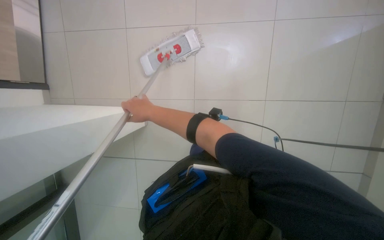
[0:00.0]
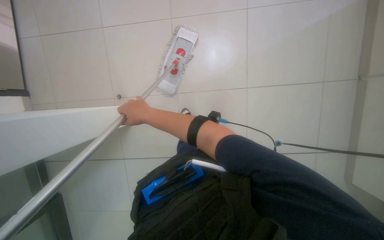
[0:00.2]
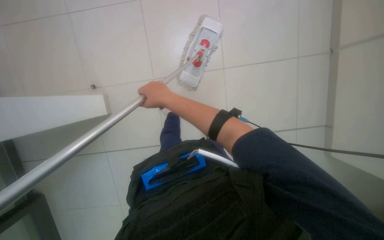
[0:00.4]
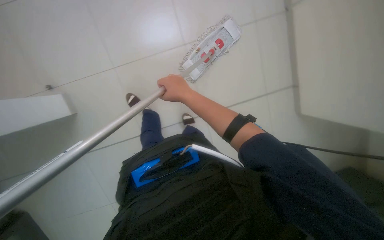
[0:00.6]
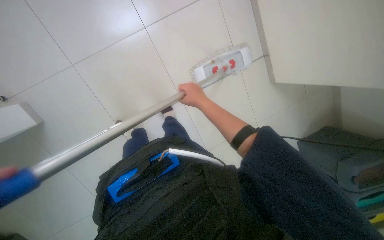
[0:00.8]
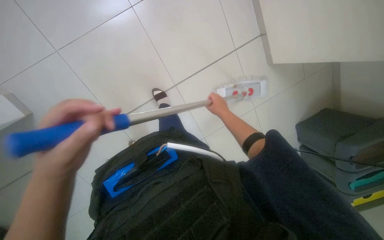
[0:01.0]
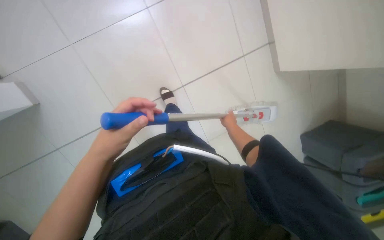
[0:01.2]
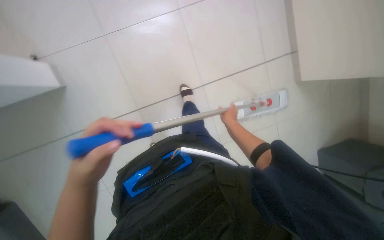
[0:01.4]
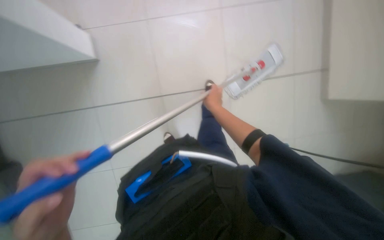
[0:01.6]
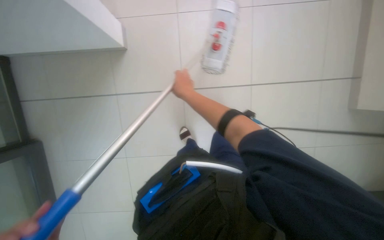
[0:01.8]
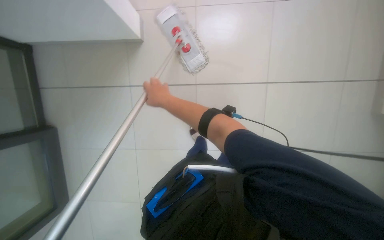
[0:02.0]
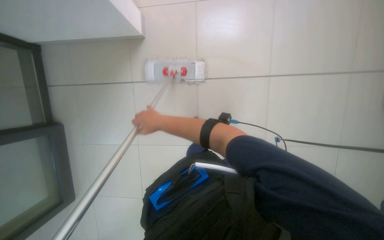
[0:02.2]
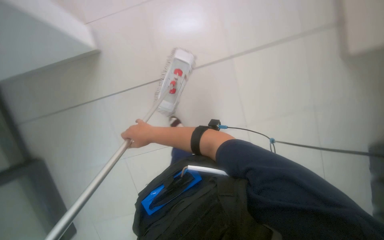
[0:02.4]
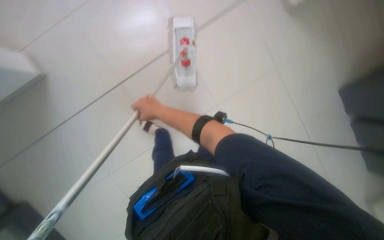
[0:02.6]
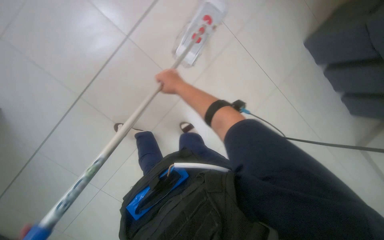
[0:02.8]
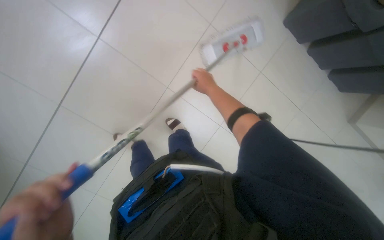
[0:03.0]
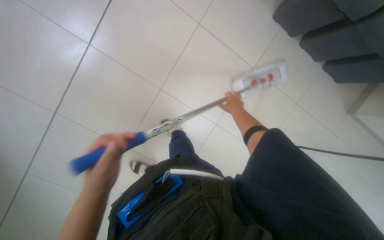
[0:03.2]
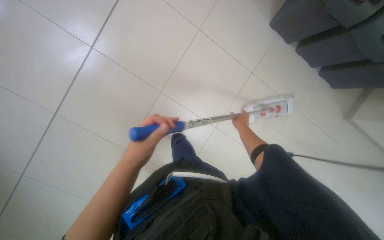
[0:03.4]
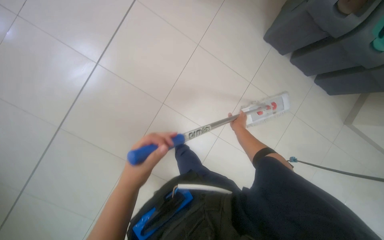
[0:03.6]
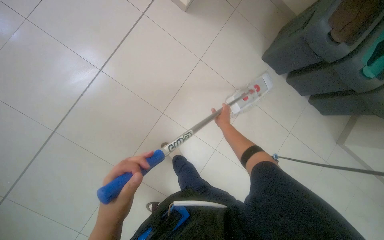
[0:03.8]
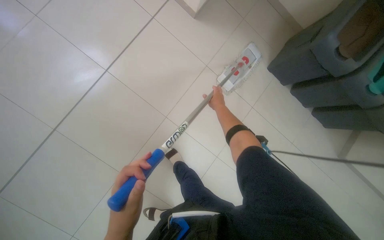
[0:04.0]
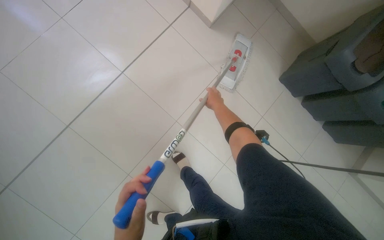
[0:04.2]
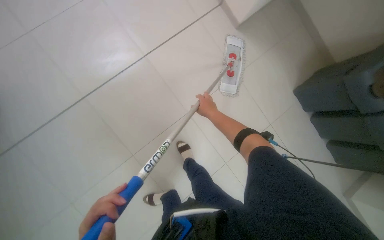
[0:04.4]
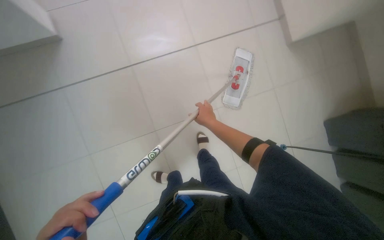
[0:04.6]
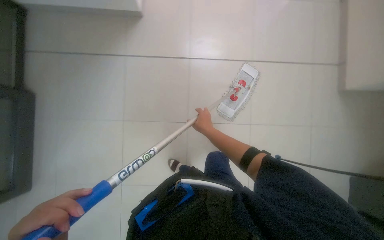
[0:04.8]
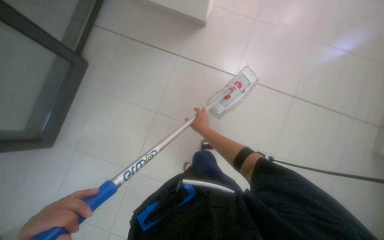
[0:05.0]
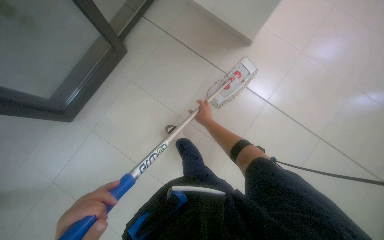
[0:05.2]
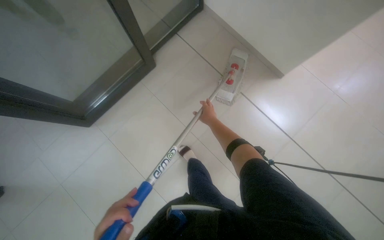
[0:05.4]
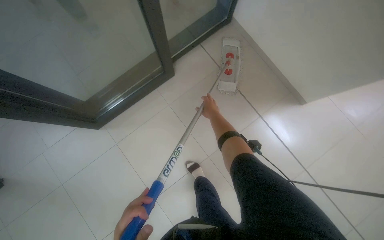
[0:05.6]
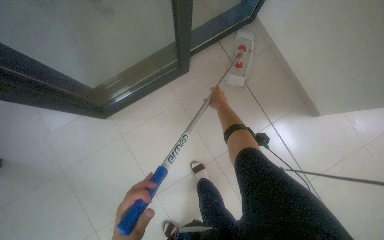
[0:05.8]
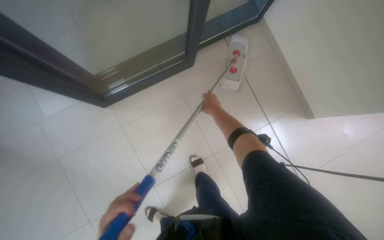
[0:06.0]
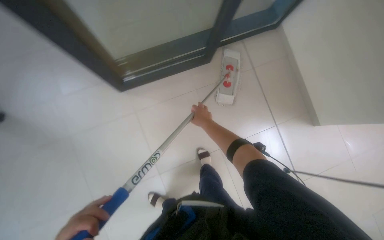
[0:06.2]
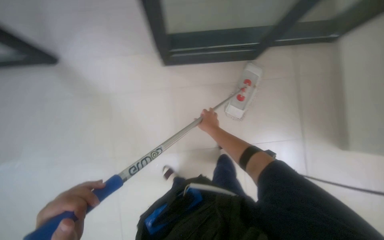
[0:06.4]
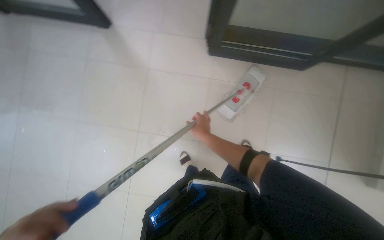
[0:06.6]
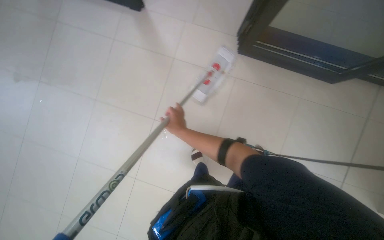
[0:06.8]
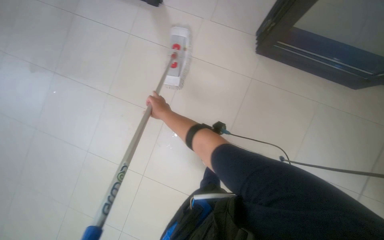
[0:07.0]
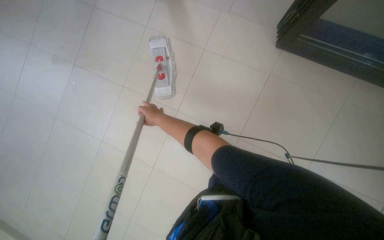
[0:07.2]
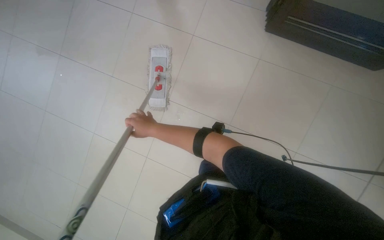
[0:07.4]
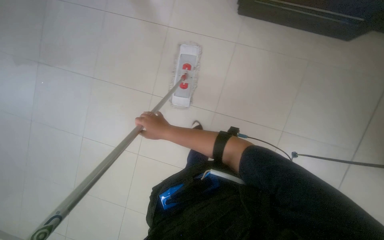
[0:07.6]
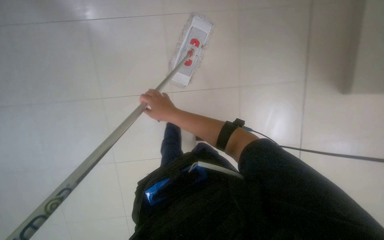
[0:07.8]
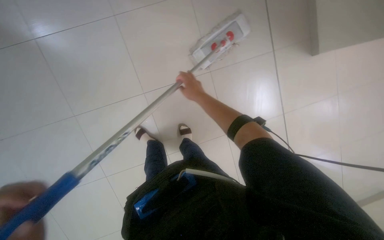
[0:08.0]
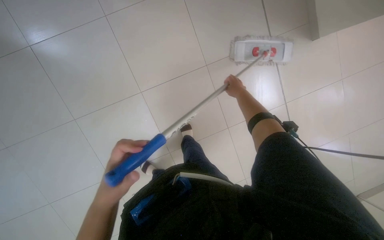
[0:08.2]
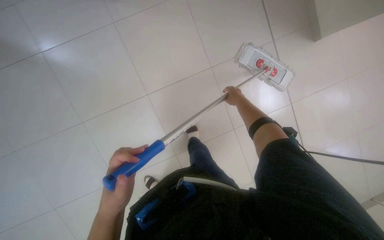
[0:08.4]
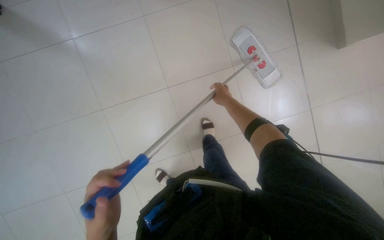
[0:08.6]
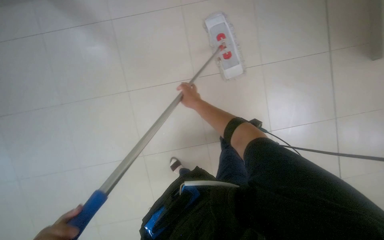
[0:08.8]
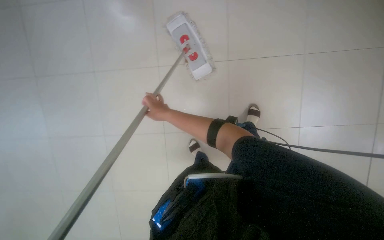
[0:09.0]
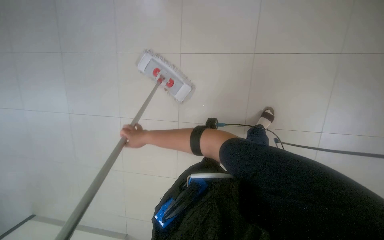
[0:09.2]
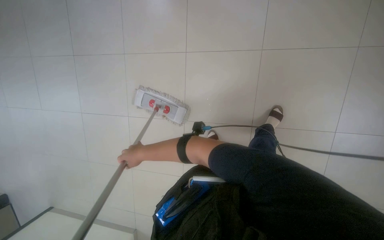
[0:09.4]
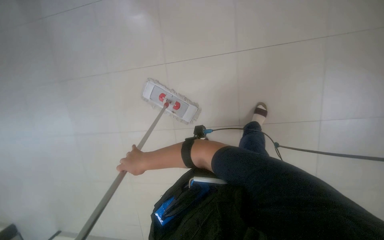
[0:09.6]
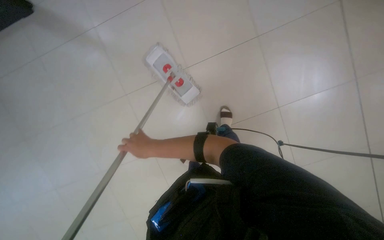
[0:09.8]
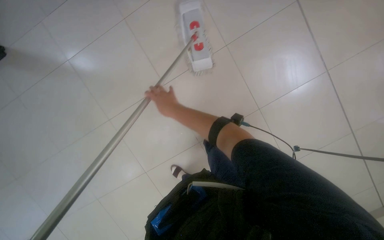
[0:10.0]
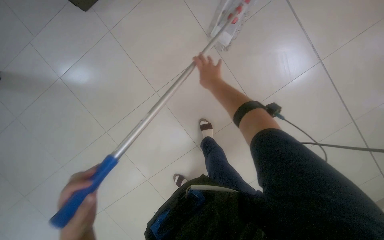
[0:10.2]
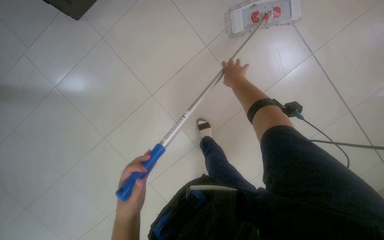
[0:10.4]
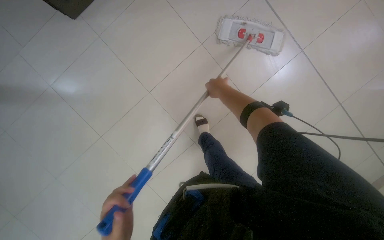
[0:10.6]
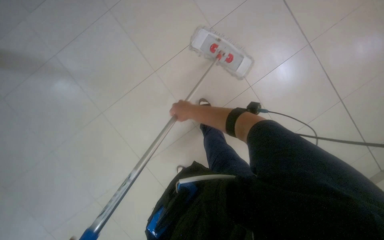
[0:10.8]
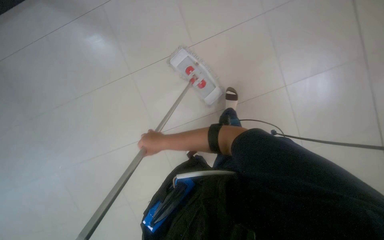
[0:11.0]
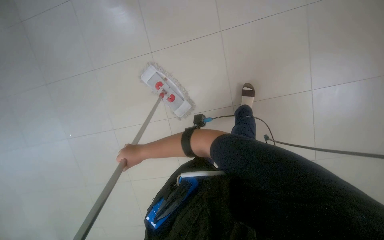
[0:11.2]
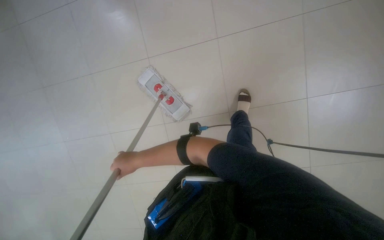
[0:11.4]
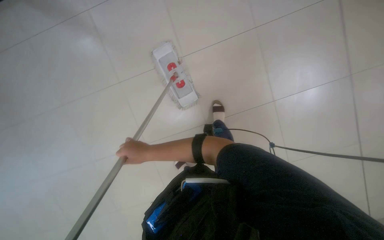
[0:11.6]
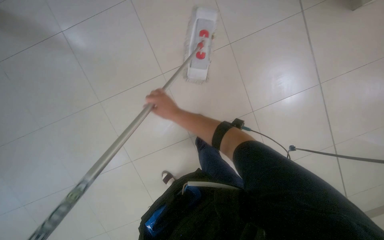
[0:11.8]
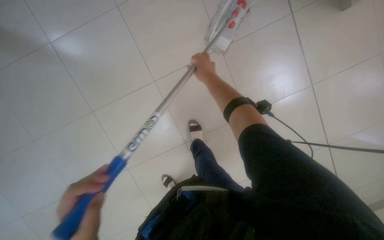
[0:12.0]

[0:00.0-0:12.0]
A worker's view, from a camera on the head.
Job: mopping floor.
The whole recording: Mopping the floor. The worker wrings the mop head, attaches the handle, and mops the floor.
0:00.0 to 0:01.6: Everything in view rotates some 55 degrees clockwise.
0:01.6 to 0:03.0: The wearer looks about 15 degrees further downward. The right hand reaches approximately 25 cm to the left, then returns.

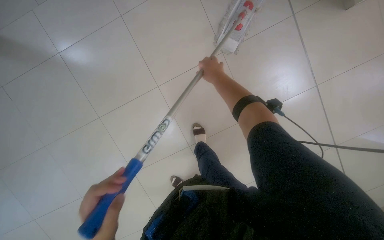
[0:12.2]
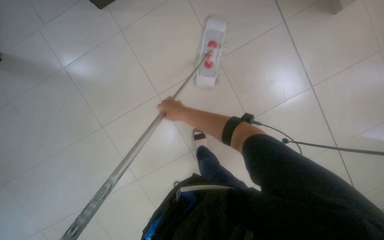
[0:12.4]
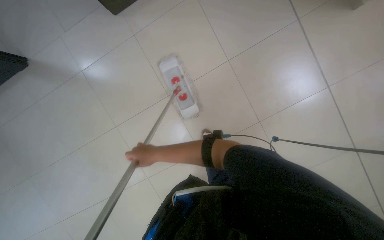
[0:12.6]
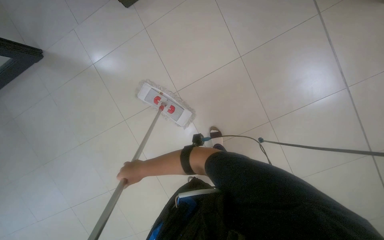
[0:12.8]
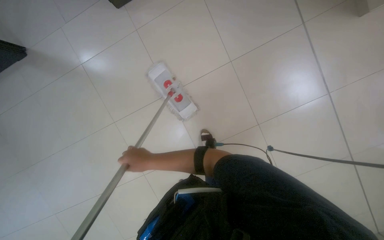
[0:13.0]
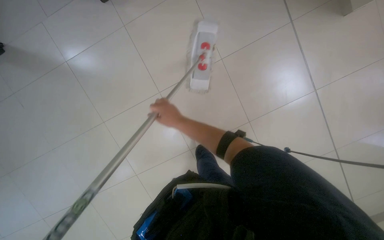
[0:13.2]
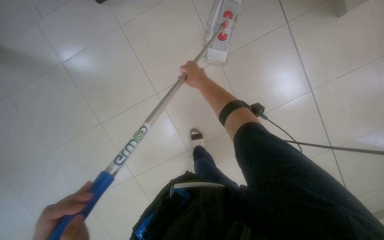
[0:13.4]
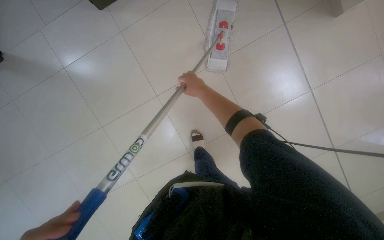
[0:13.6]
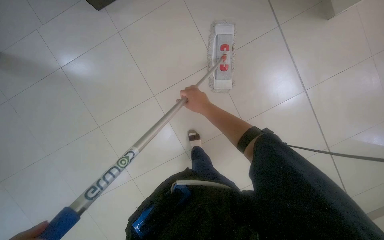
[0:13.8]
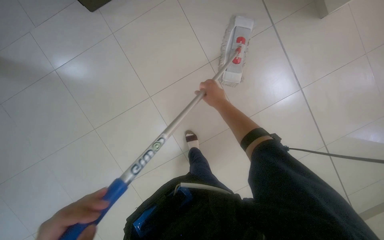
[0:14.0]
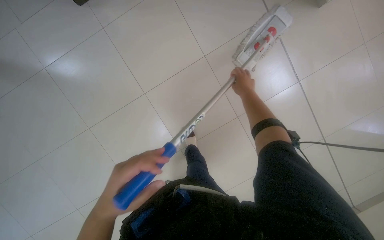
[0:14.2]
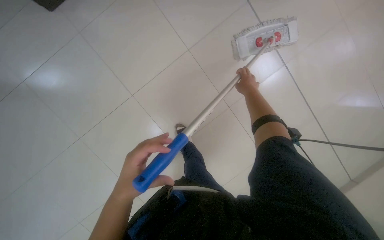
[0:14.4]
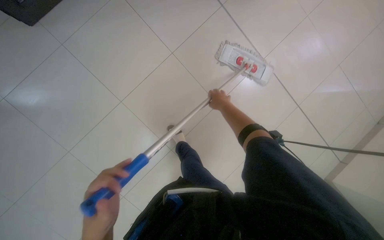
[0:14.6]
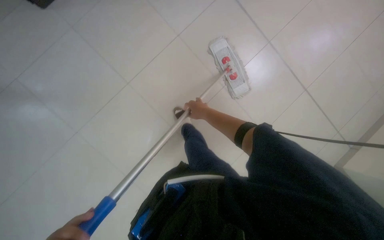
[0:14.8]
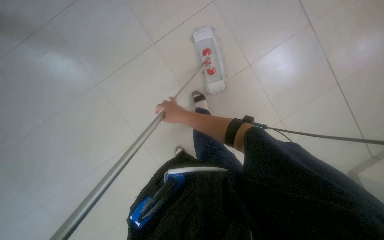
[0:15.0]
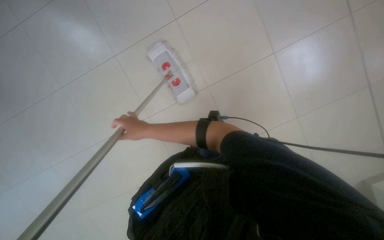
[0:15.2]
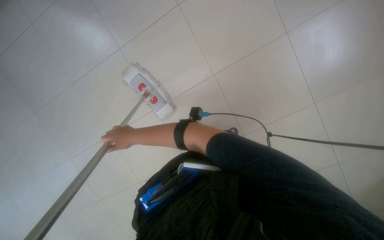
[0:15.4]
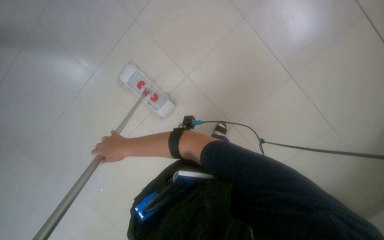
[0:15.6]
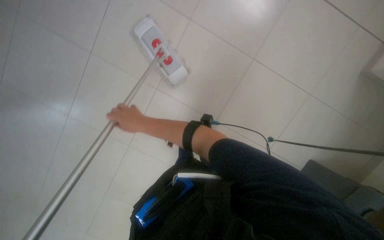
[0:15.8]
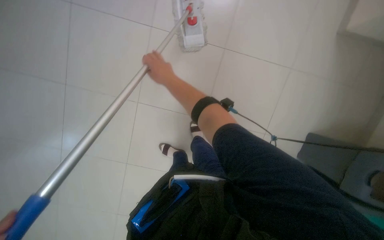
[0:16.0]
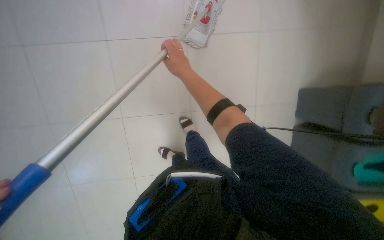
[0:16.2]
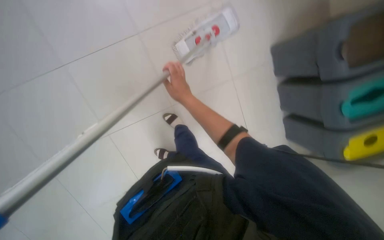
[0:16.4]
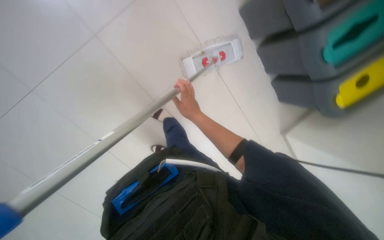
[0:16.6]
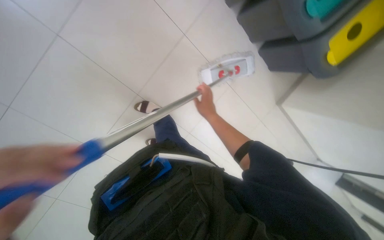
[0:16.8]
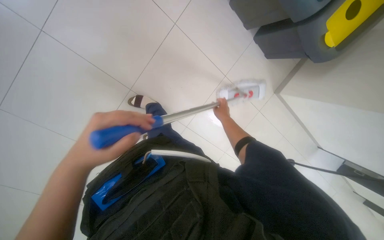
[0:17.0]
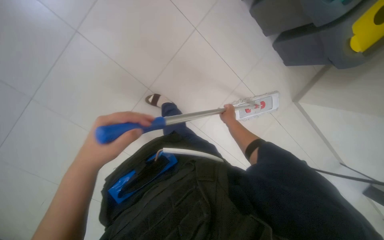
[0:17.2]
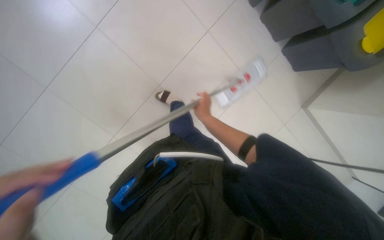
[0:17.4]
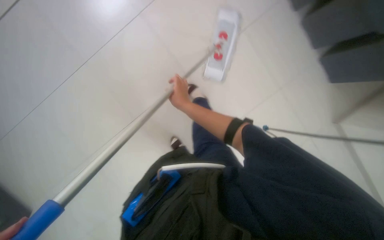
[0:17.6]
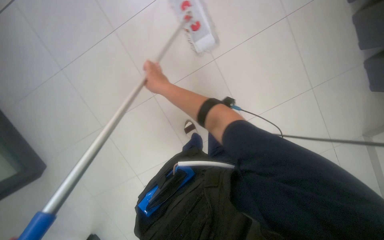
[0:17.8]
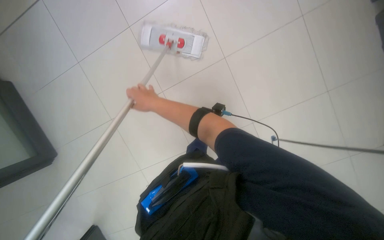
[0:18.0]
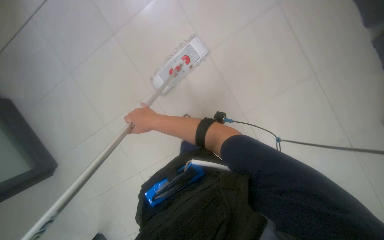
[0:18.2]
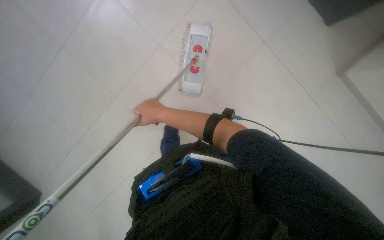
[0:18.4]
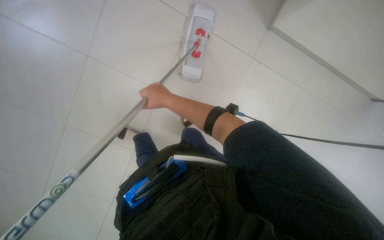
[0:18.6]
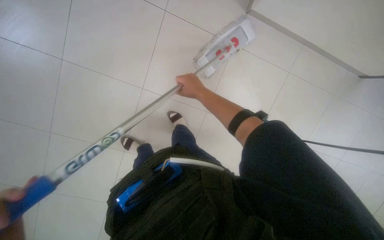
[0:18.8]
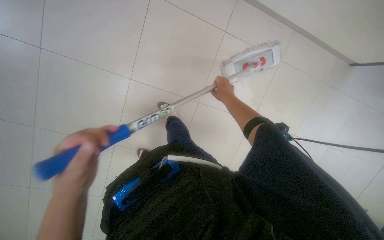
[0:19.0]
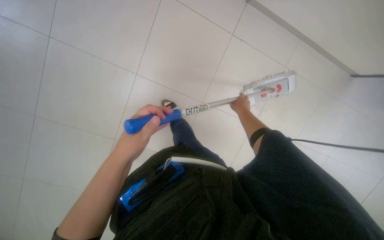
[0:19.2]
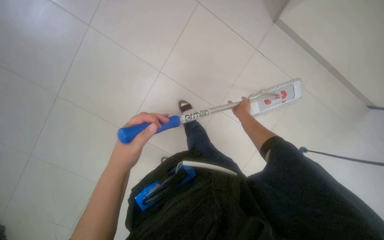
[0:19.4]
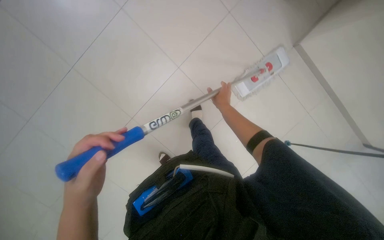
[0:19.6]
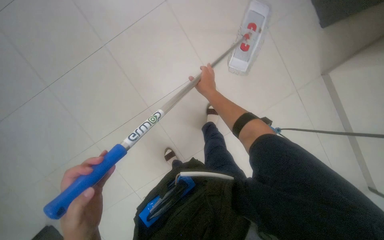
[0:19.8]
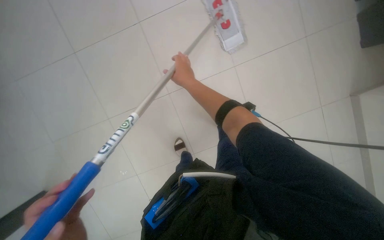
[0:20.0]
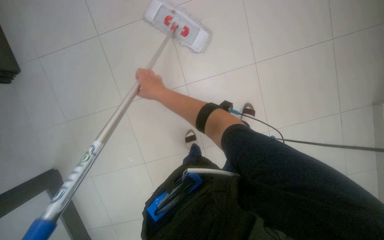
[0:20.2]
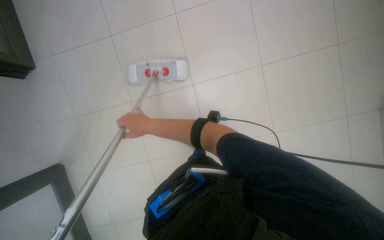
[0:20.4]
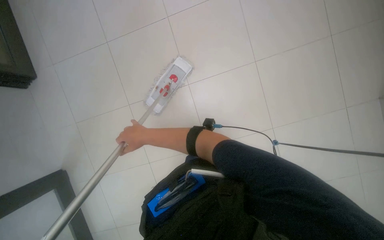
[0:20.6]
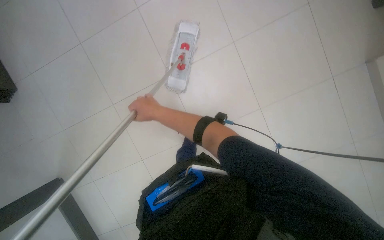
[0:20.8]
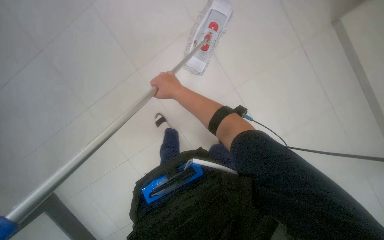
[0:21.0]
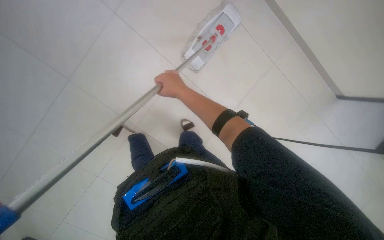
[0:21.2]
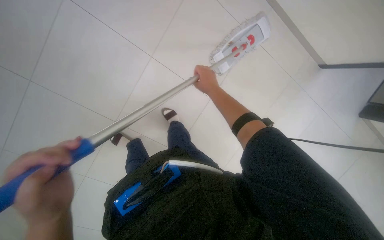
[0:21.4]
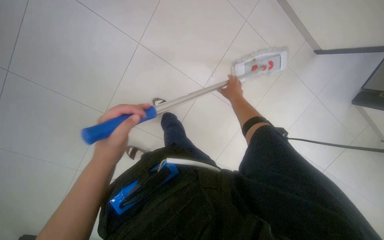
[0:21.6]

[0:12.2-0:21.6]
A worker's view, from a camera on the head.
Job: mopping floor.
The whole recording: Mopping the floor. The worker wrings the mop head, attaches the handle, and mops the floor.
0:12.2 to 0:13.8: The right hand goes down the picture and returns, roughly 25 cm each way.
0:15.4 to 0:17.0: The right hand moves to the right, some 35 cm.
0:17.0 to 0:18.4: The view swings some 30 degrees to the left. Everything in view rotates approximately 25 degrees counterclockwise. The right hand is displaced to the left by about 25 cm.
